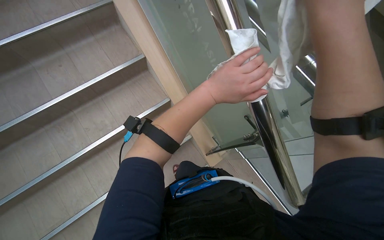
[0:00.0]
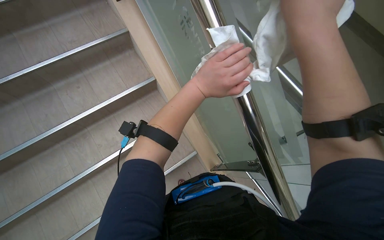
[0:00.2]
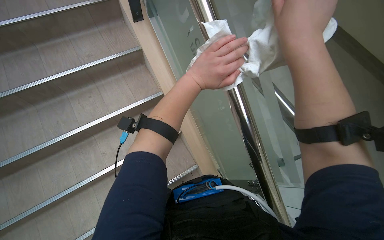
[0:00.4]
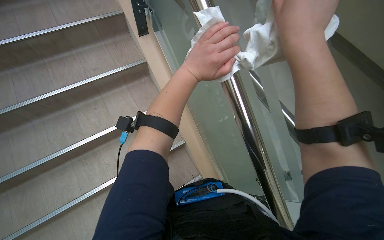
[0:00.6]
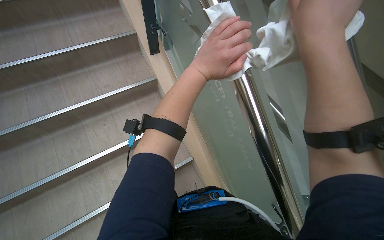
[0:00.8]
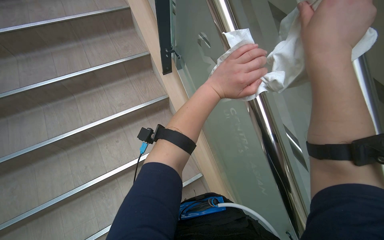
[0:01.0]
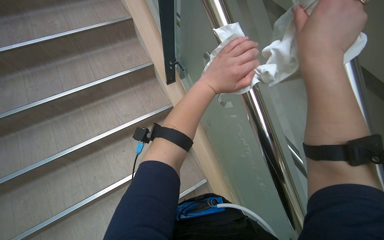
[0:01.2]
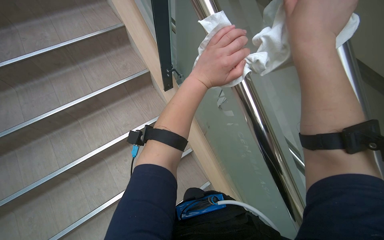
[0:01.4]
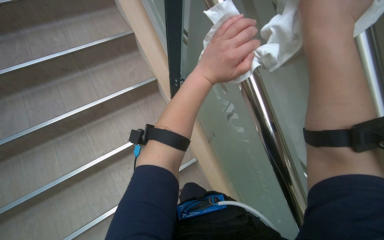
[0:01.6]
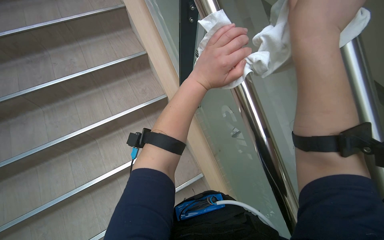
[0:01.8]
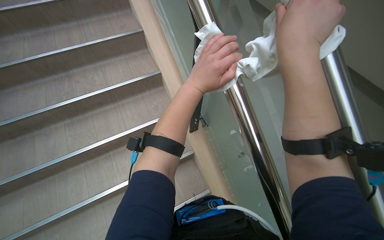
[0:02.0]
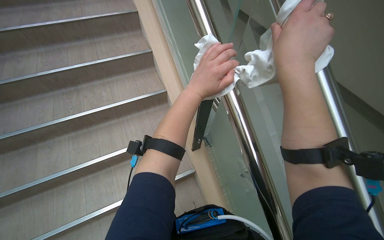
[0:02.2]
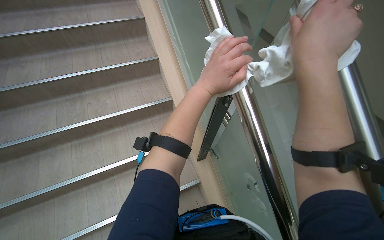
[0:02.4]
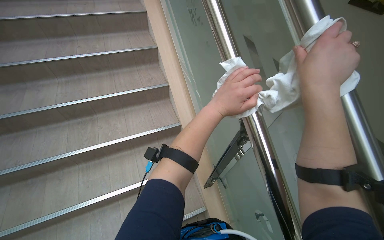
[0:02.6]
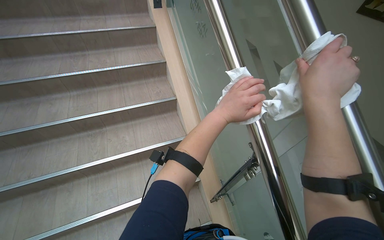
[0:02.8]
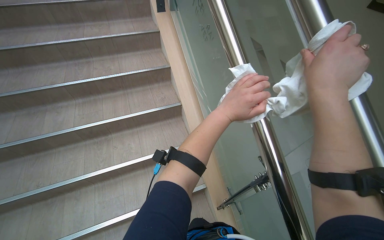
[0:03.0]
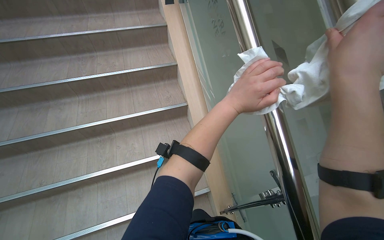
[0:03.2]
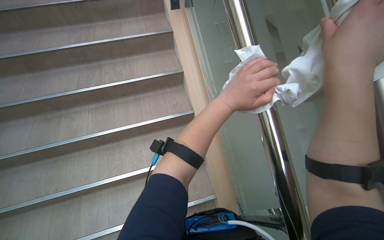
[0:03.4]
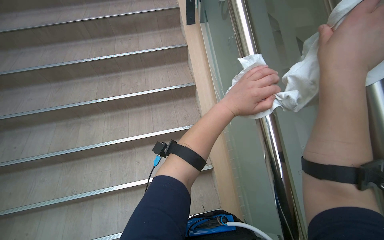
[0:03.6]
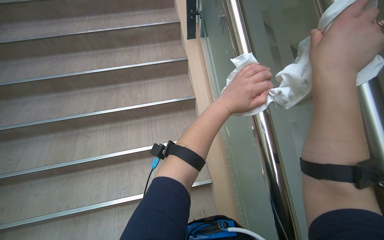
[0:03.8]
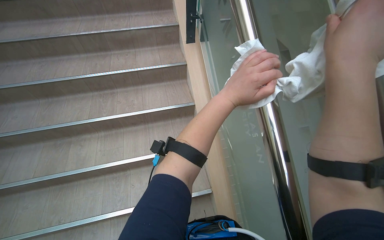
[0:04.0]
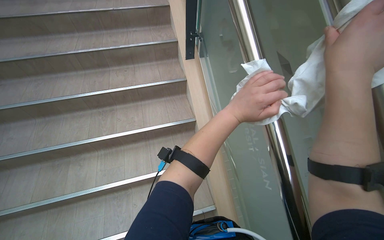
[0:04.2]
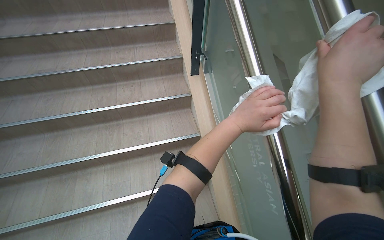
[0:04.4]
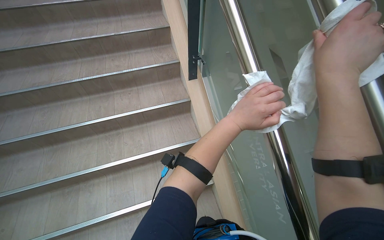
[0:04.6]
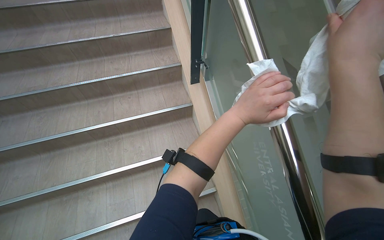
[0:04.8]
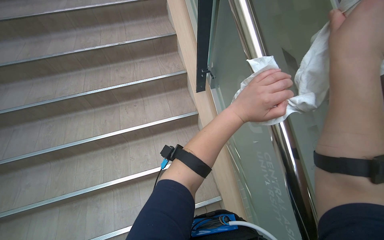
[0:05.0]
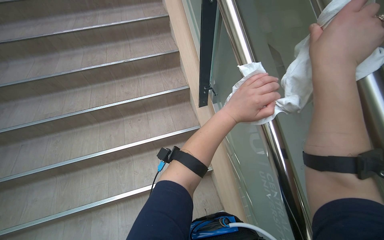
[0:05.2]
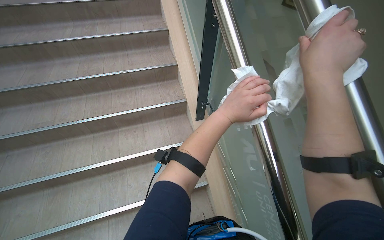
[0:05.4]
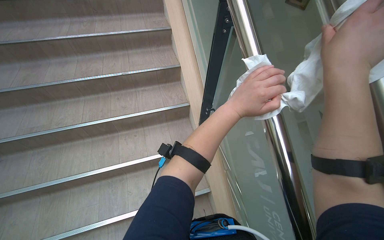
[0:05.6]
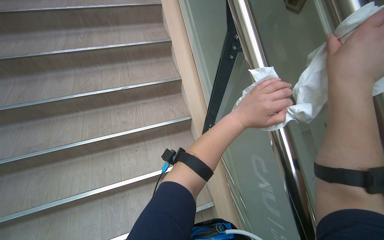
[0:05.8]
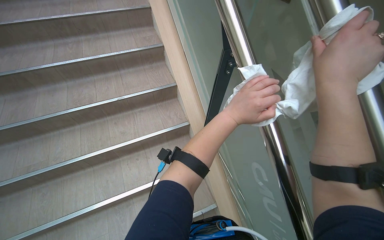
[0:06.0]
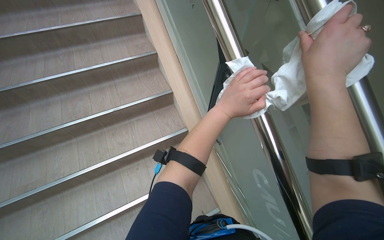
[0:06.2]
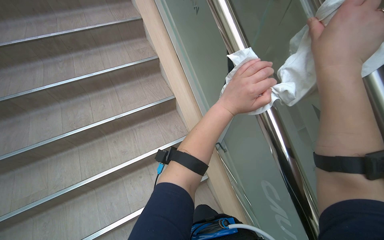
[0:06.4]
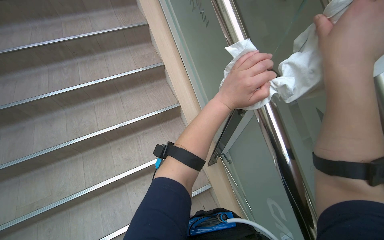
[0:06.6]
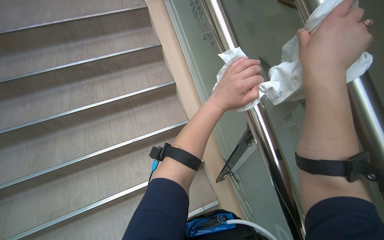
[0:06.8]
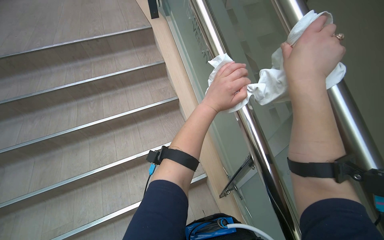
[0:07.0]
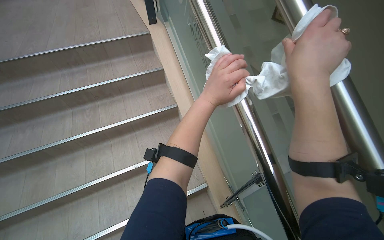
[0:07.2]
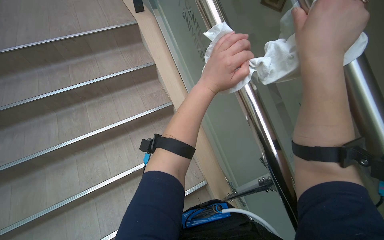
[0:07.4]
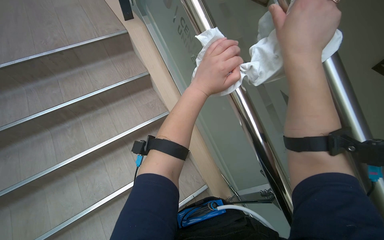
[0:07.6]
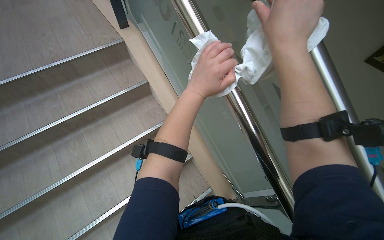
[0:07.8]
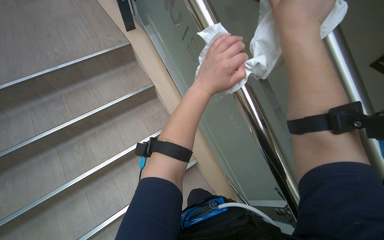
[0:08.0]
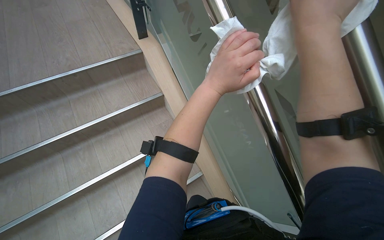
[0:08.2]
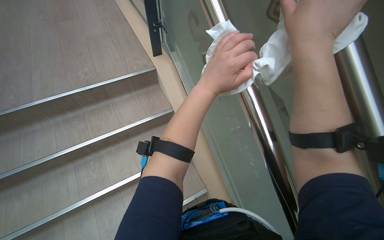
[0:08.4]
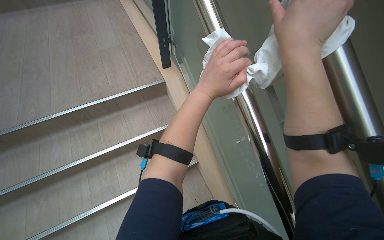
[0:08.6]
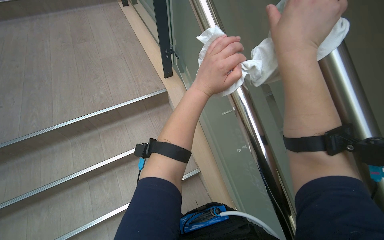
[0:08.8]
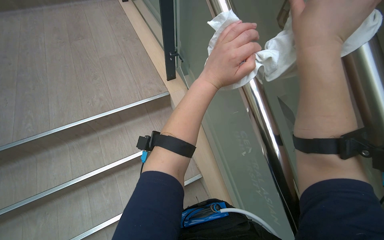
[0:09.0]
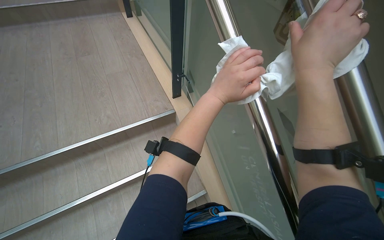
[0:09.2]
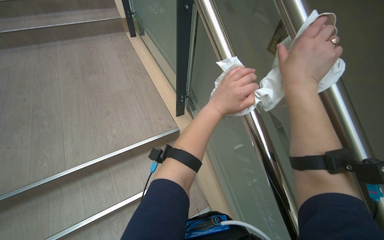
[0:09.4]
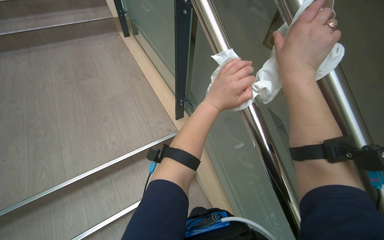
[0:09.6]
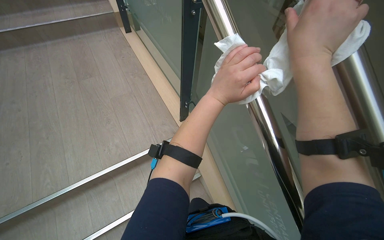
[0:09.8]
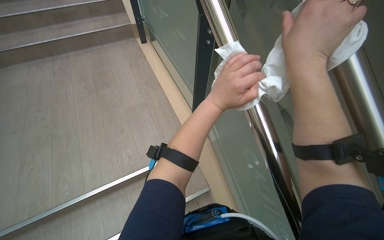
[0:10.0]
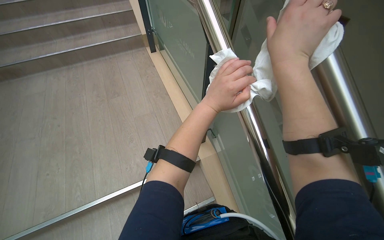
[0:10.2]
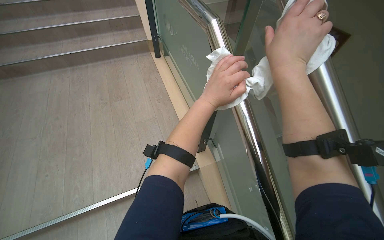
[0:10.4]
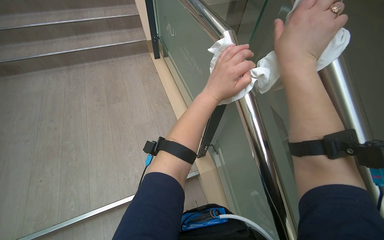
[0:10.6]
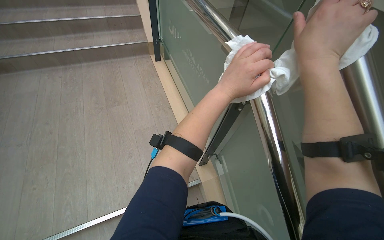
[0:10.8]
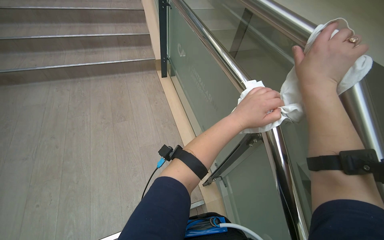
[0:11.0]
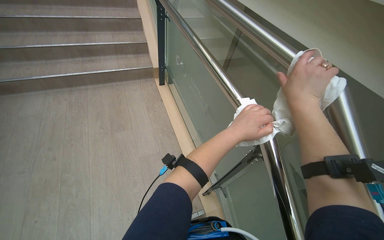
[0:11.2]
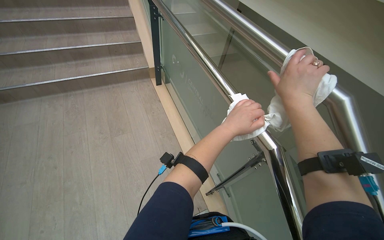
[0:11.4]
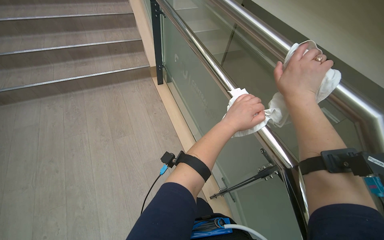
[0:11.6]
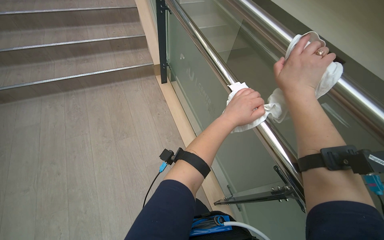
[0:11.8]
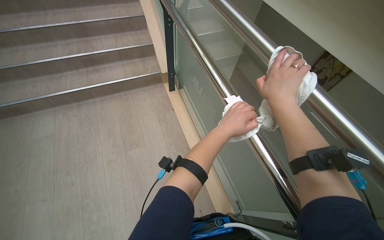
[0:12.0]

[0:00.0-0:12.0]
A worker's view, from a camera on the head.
Job: wiping surfaces.
The whole recording: Wiping glass railing. The worker wipes the glass railing of the staircase.
0:00.0 to 0:01.6: The camera is aimed about 20 degrees further to the left. The wearer looks roughly 40 degrees further upward.
0:01.6 to 0:03.0: The camera pitches upward, by approximately 30 degrees.
0:03.0 to 0:04.4: The view tips upward by roughly 20 degrees.
0:04.4 to 0:06.0: The wearer looks about 25 degrees further upward.
0:06.0 to 0:07.6: The view tilts roughly 15 degrees upward. The right hand is displaced up the picture and to the left by some 20 cm, while the left hand heads up the picture, covering about 25 cm.
0:07.6 to 0:09.0: The view tilts roughly 25 degrees upward.

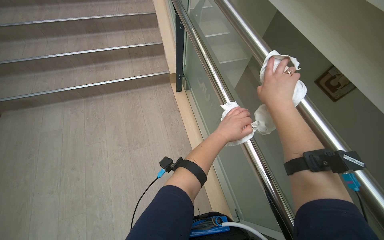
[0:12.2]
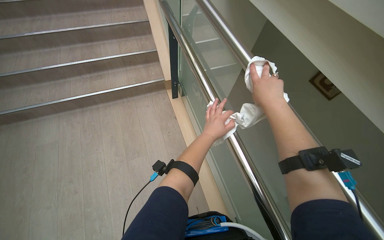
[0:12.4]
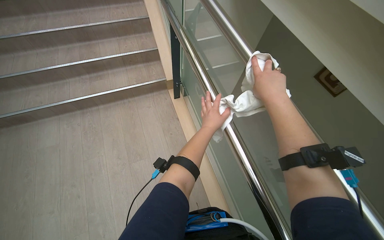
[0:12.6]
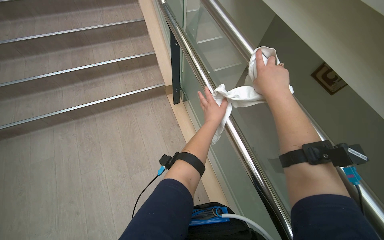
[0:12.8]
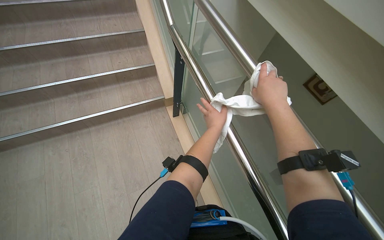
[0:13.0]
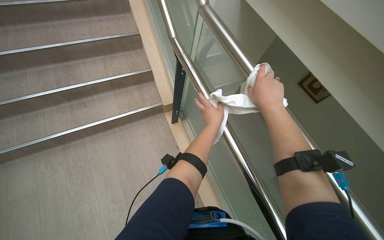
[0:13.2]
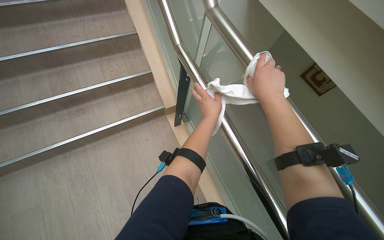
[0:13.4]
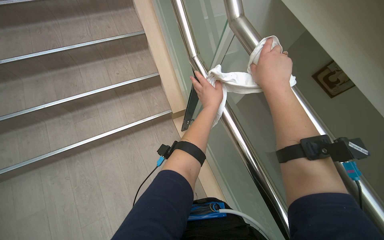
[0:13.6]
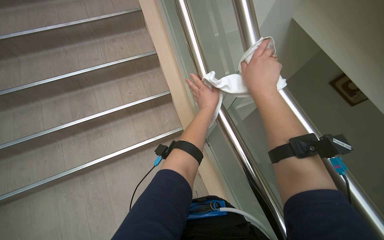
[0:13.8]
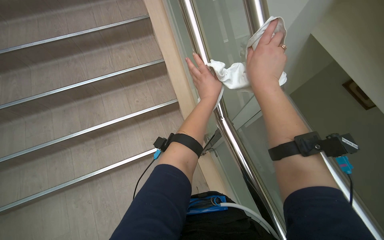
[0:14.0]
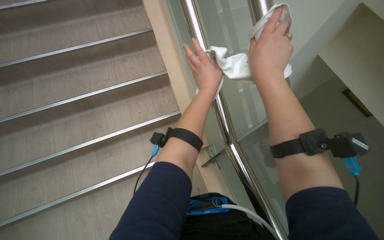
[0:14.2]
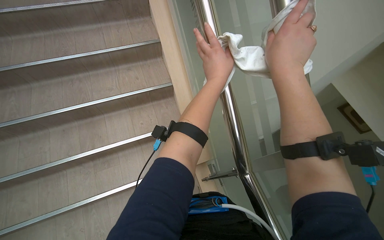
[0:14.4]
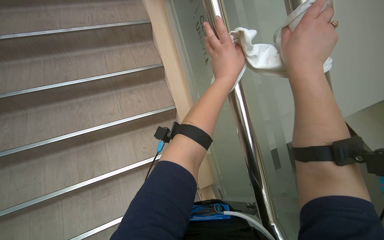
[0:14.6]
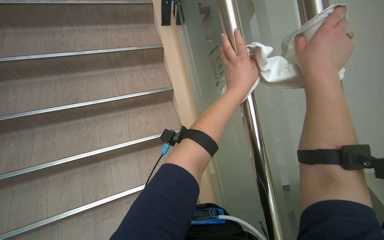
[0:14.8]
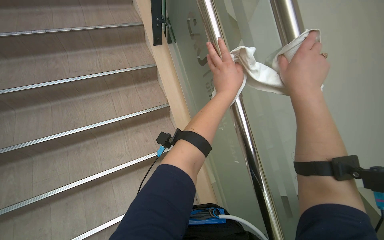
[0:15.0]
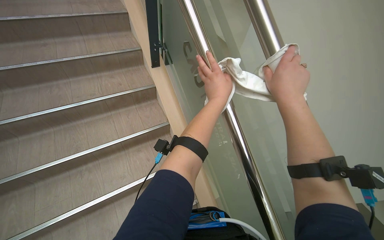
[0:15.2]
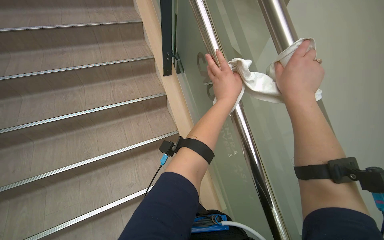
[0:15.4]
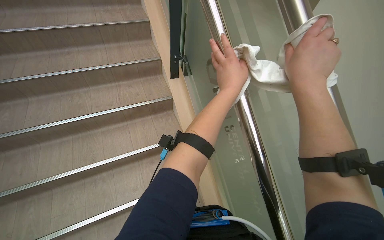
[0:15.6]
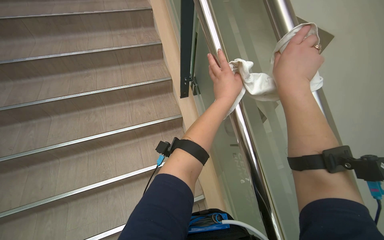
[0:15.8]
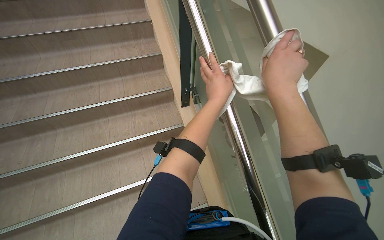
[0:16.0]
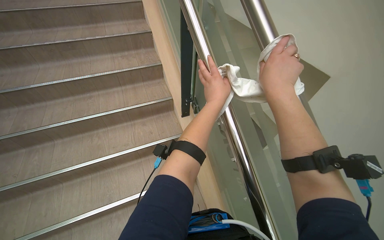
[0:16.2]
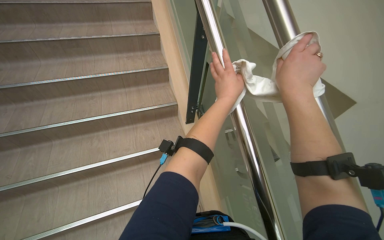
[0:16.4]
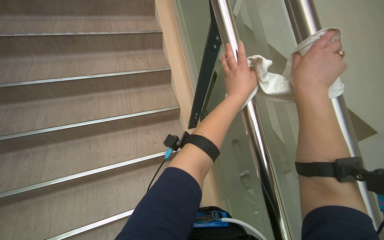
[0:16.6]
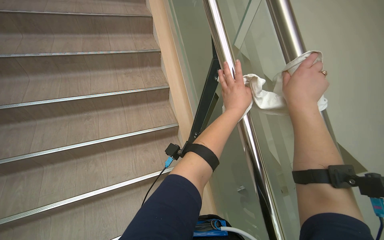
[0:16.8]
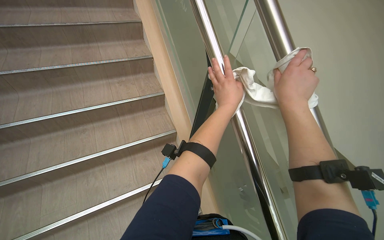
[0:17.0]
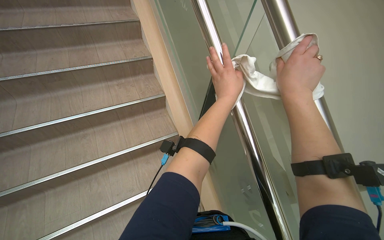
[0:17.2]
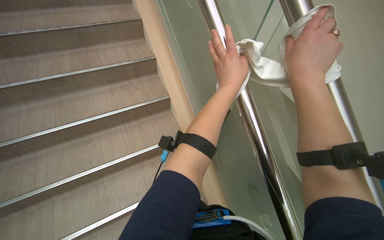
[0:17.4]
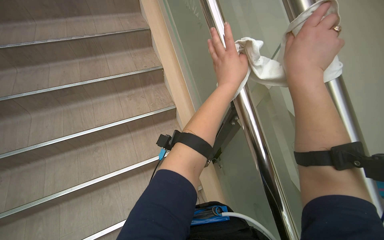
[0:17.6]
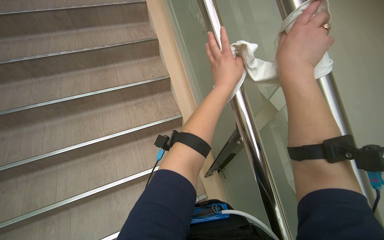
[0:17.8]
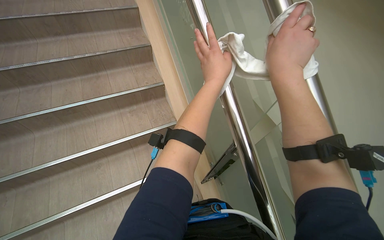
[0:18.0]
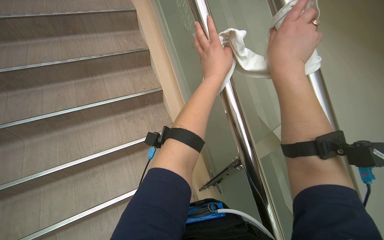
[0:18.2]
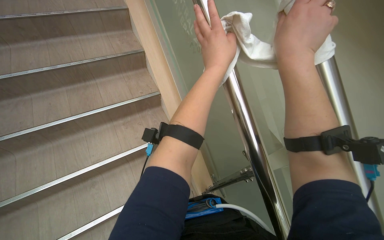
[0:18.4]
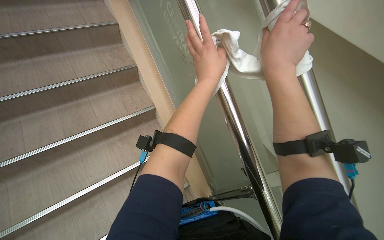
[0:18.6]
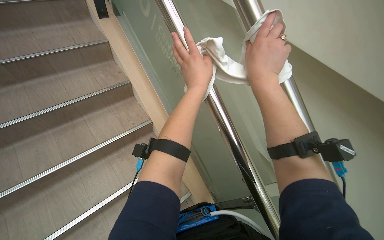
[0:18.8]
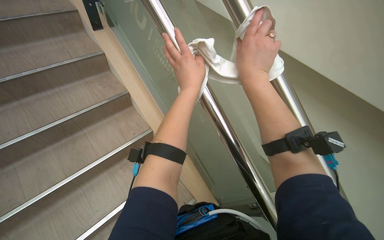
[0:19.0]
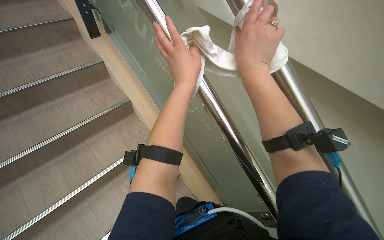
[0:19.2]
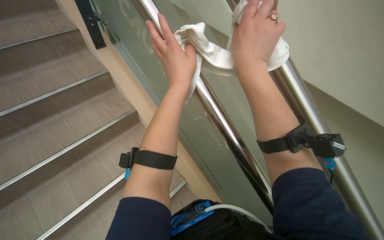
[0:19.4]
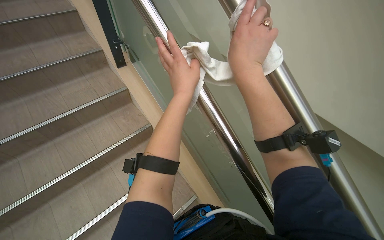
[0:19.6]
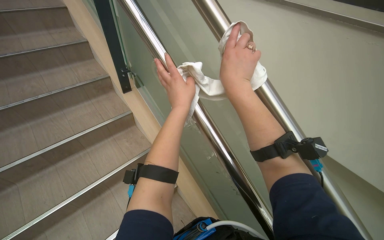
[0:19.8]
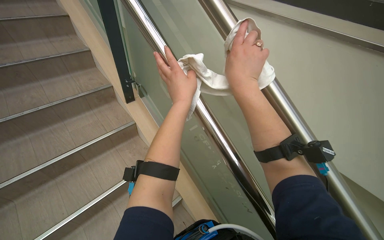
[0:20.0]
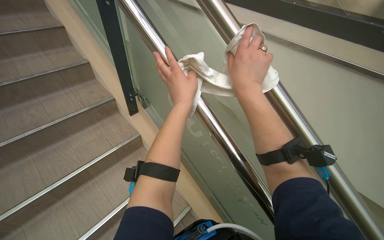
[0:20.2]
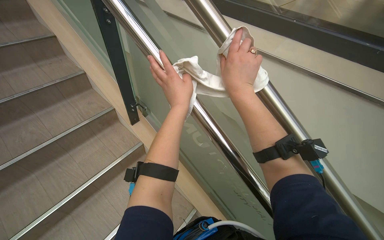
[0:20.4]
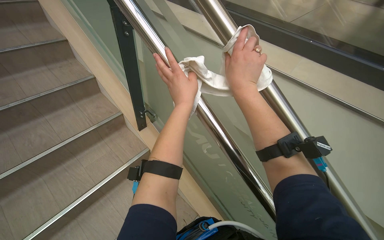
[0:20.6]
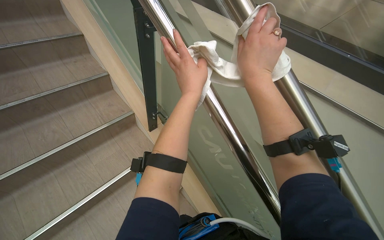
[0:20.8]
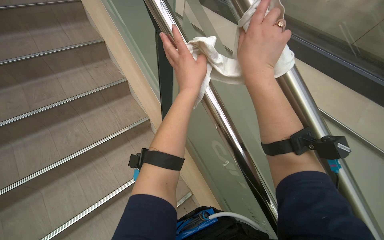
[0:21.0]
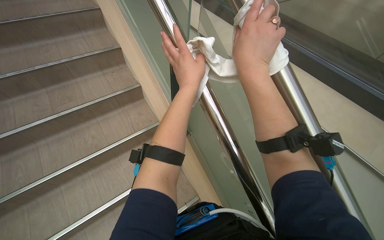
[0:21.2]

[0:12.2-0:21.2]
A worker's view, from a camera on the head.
Job: wiping surfaces.
The whole recording: Wiping glass railing. The worker wipes the glass railing of the staircase.
0:12.2 to 0:13.8: The left hand goes some 35 cm up the picture. Meanwhile the right hand is displaced to the left by roughly 20 cm.
0:13.8 to 0:15.2: The camera travels some 70 cm. The wearer looks some 15 degrees further upward.
0:15.2 to 0:16.6: The view tilts about 25 degrees upward.
0:16.6 to 0:18.2: The view tips upward by roughly 20 degrees.
0:18.2 to 0:19.8: The camera pitches upward, by about 30 degrees.
0:19.8 to 0:21.2: The hands stay close to where they were, moving slightly.
